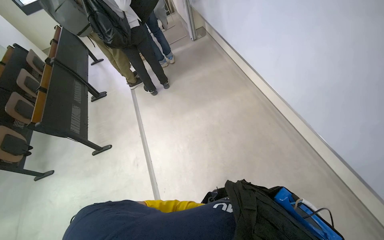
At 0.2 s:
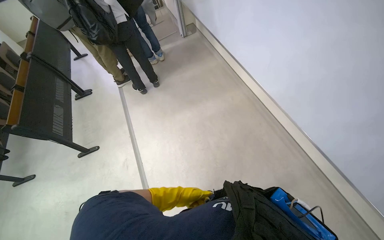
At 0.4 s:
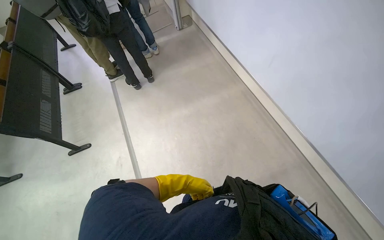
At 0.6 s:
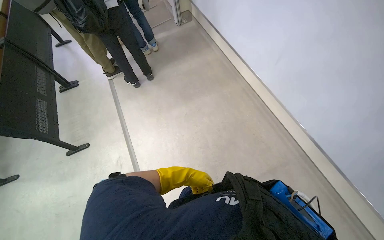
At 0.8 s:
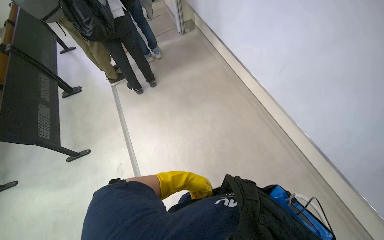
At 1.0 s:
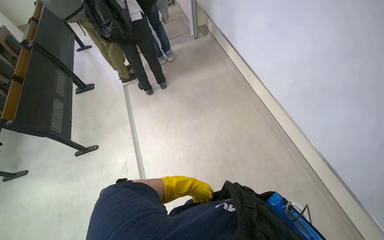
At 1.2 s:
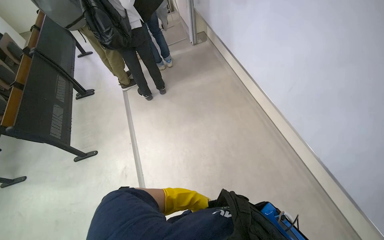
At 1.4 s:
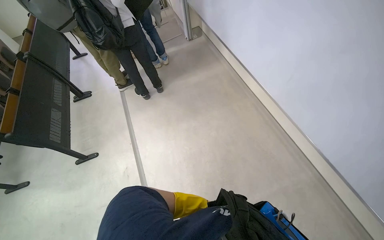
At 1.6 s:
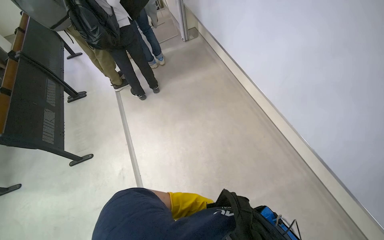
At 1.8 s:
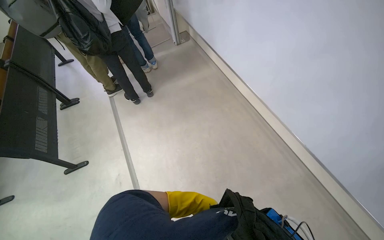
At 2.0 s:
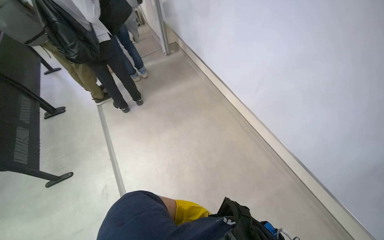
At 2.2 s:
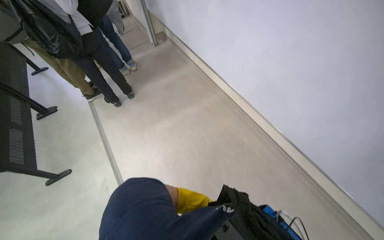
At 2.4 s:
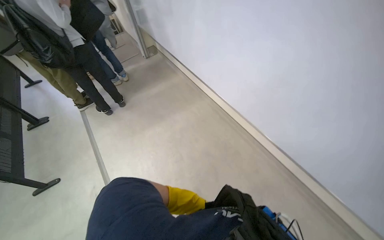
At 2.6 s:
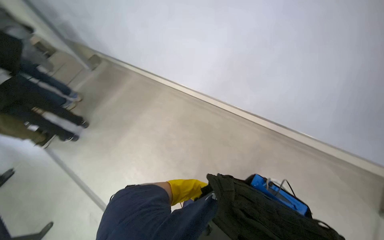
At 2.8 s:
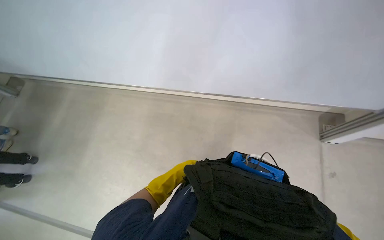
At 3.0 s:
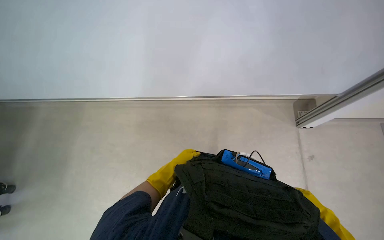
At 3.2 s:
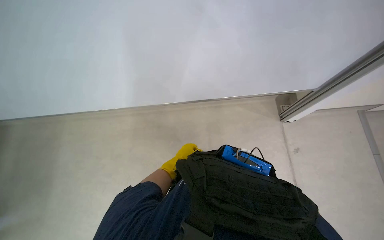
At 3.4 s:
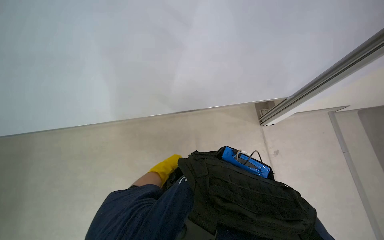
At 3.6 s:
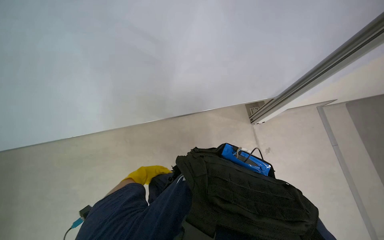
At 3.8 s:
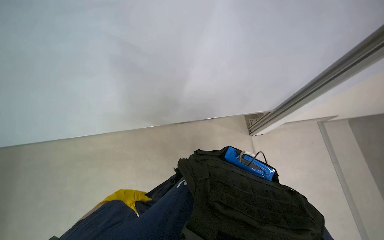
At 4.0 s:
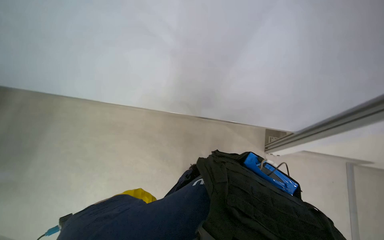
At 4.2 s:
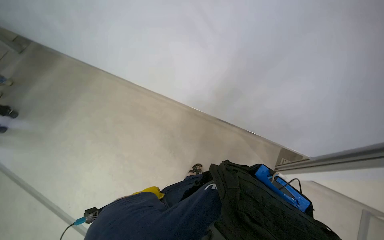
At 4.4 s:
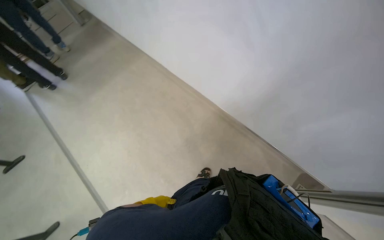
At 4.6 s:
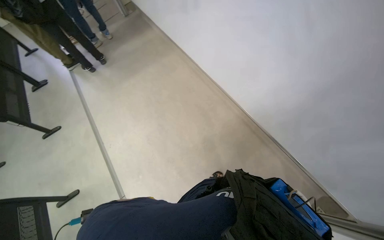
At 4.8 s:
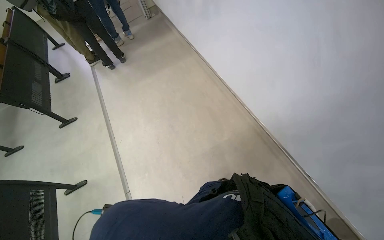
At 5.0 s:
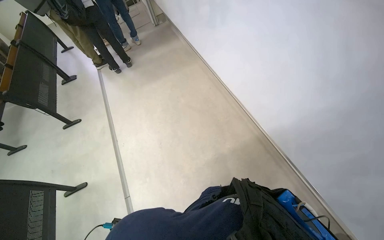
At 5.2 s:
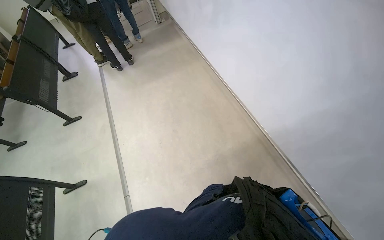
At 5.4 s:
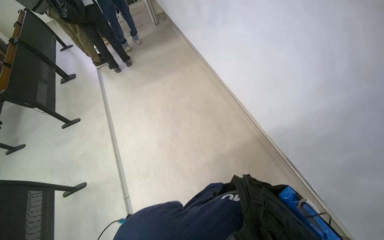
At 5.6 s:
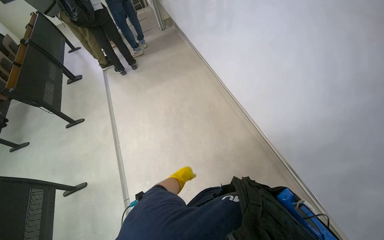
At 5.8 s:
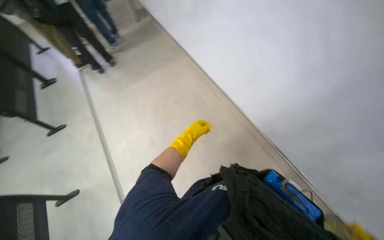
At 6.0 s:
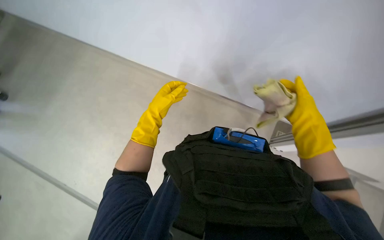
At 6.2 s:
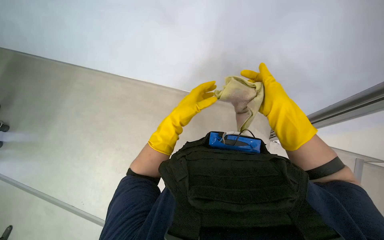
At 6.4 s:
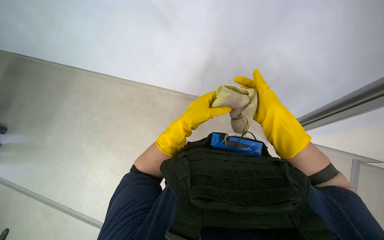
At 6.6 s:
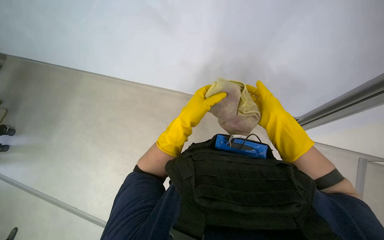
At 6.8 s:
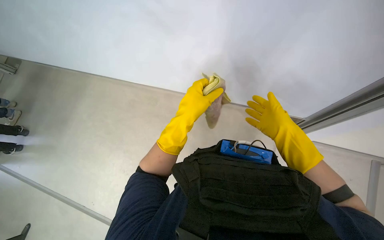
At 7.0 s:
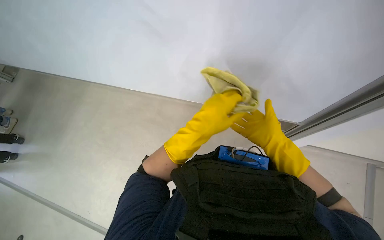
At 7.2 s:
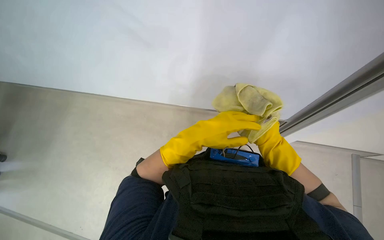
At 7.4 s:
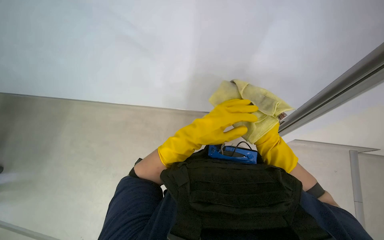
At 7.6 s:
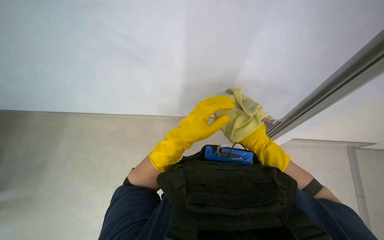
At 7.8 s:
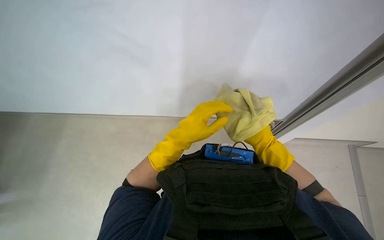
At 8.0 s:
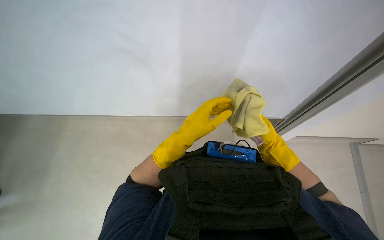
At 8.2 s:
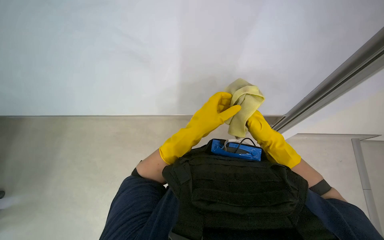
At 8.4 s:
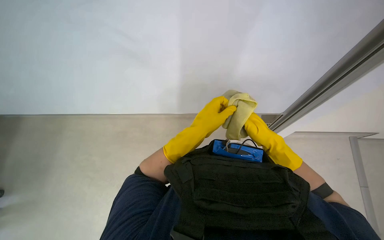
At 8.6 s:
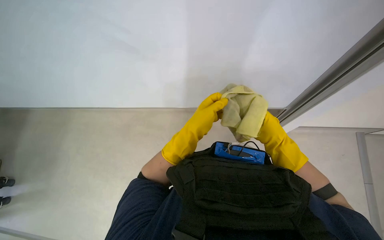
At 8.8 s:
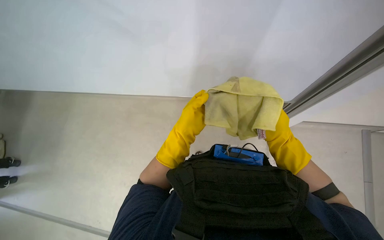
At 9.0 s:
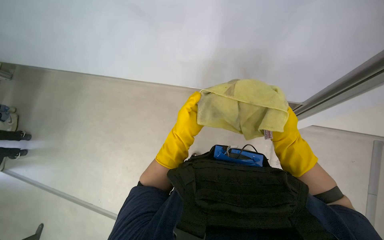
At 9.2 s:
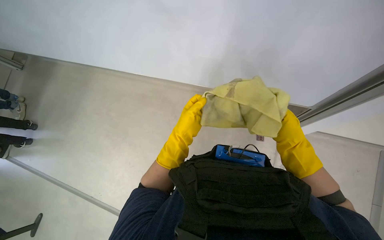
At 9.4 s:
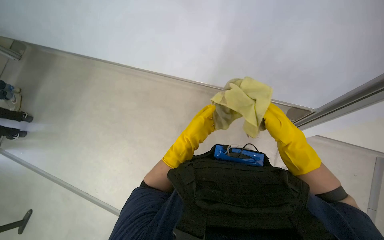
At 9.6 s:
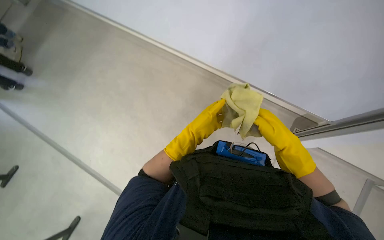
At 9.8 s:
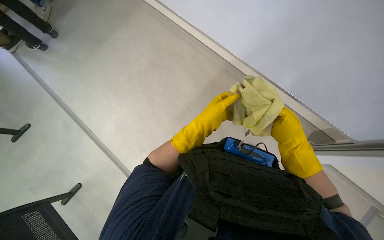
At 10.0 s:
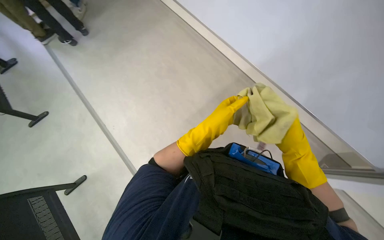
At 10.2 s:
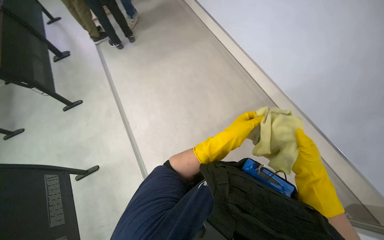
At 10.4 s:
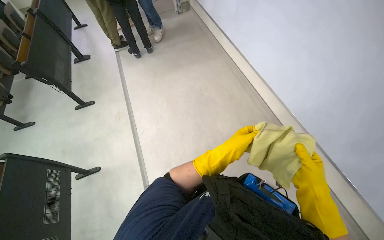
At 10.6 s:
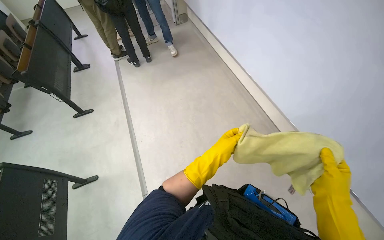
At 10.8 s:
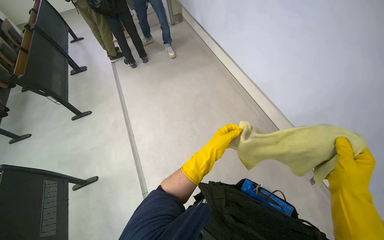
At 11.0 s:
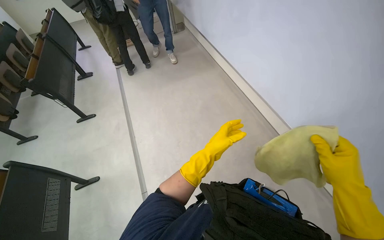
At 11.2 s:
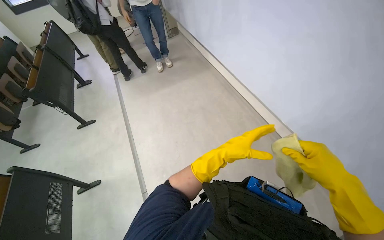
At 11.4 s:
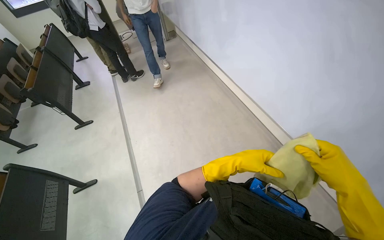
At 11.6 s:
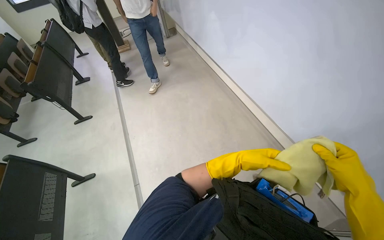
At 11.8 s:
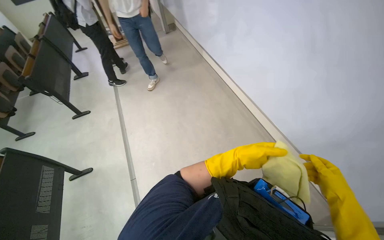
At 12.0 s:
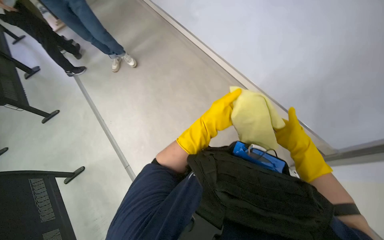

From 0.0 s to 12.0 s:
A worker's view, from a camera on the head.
Job: wiping surfaces.
The whole recording: Cleaning whiteboard. The worker cleans the whiteboard with a cloth and cleaning solution.
From 1.6 s to 3.0 s: The wearer moves roughly 60 cm. The head rotates about 65 degrees to the right.
From 6.0 s to 7.6 s: The view tilts about 20 degrees upward. The right hand is displaced farther from the camera by about 30 cm; the left hand shifts about 15 cm nearer to the camera.
From 7.6 s to 9.0 s: The right hand moves nearer to the camera, some 25 cm.
From 9.0 s to 10.4 s: The wearer looks roughly 55 degrees further to the left.

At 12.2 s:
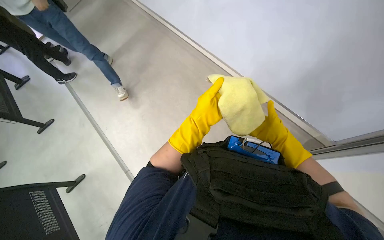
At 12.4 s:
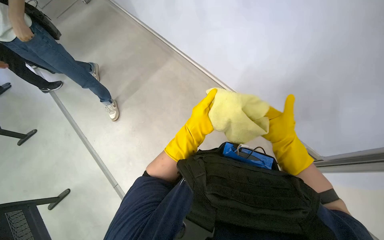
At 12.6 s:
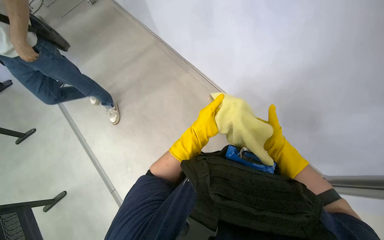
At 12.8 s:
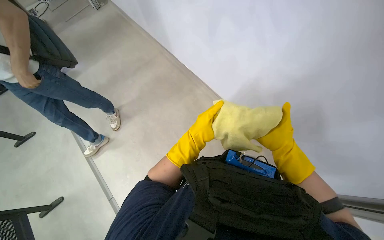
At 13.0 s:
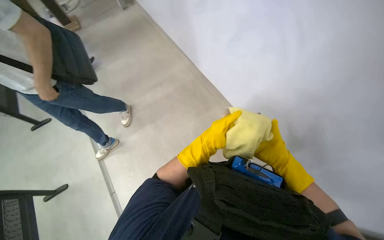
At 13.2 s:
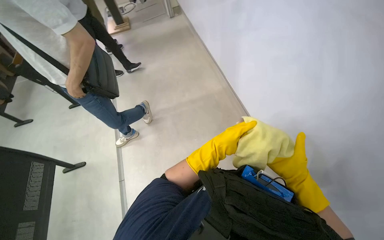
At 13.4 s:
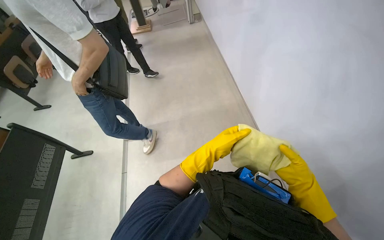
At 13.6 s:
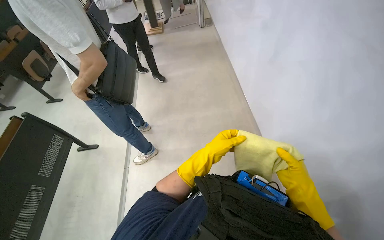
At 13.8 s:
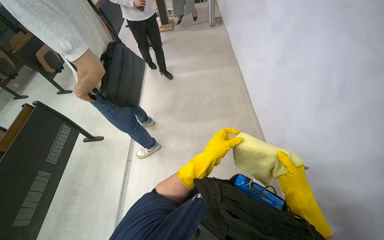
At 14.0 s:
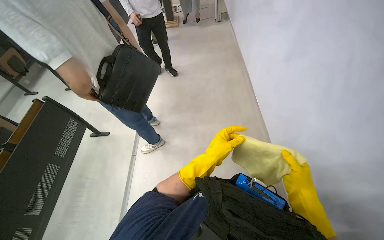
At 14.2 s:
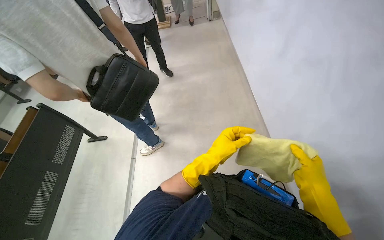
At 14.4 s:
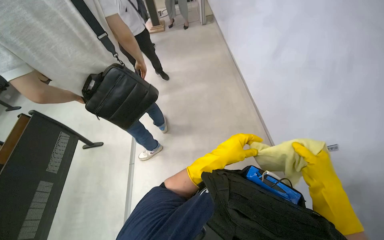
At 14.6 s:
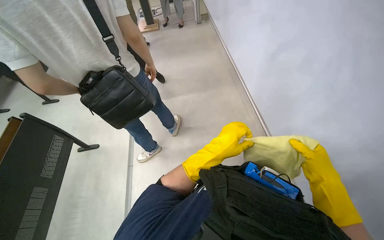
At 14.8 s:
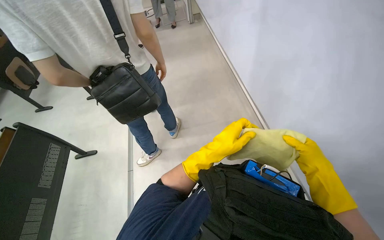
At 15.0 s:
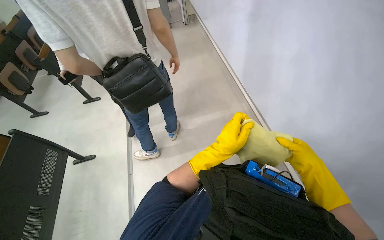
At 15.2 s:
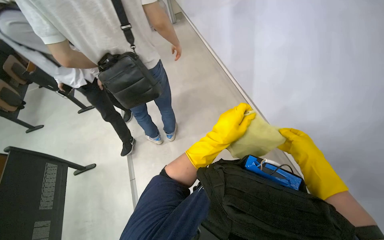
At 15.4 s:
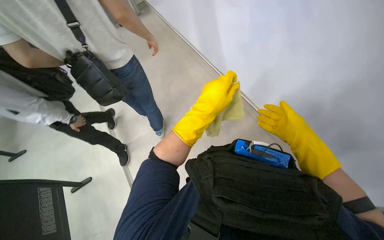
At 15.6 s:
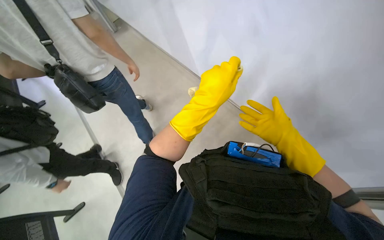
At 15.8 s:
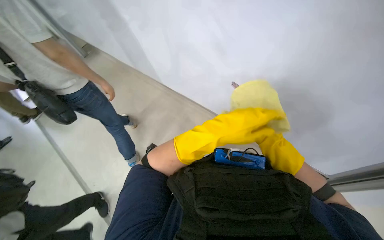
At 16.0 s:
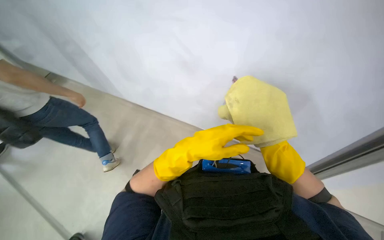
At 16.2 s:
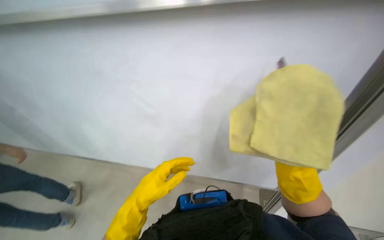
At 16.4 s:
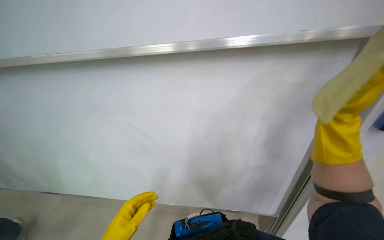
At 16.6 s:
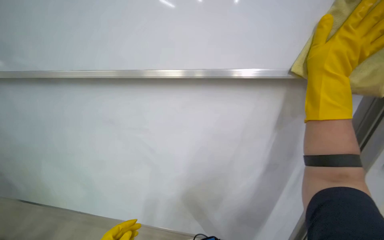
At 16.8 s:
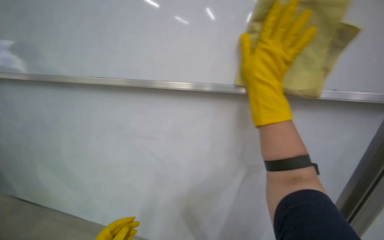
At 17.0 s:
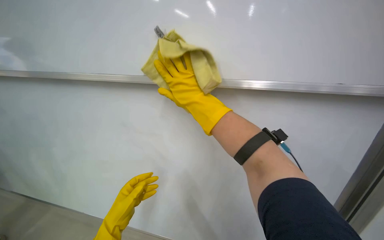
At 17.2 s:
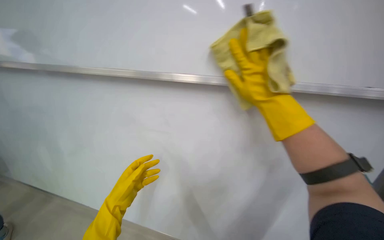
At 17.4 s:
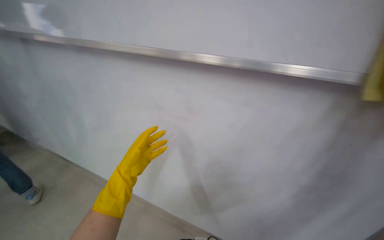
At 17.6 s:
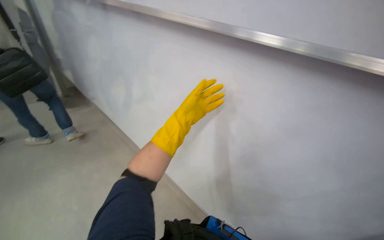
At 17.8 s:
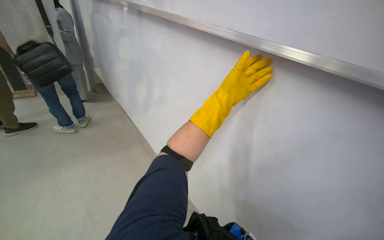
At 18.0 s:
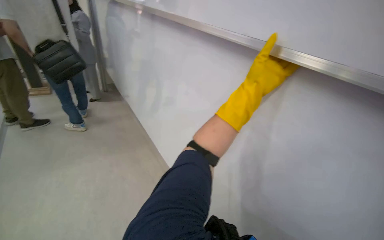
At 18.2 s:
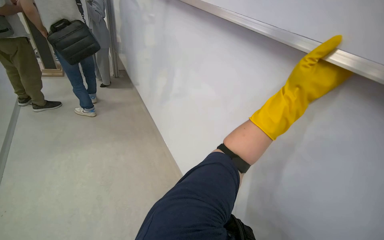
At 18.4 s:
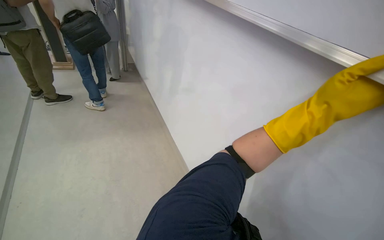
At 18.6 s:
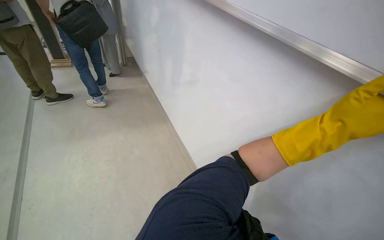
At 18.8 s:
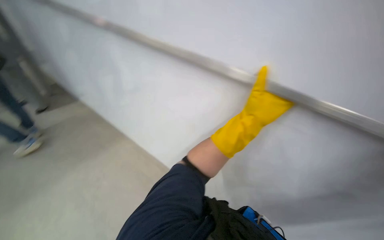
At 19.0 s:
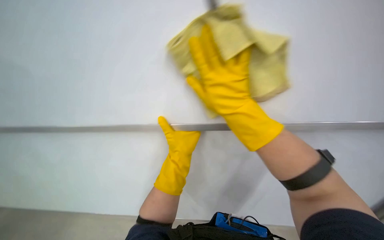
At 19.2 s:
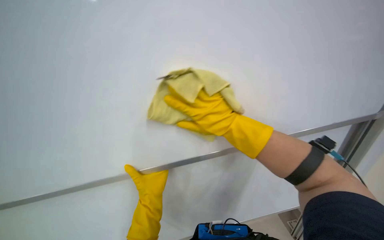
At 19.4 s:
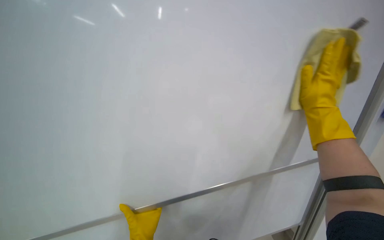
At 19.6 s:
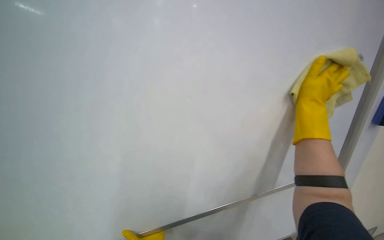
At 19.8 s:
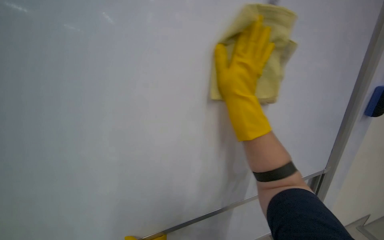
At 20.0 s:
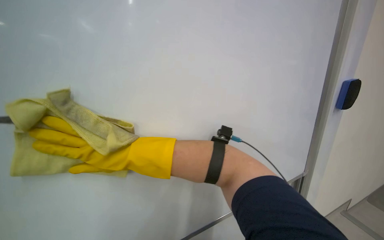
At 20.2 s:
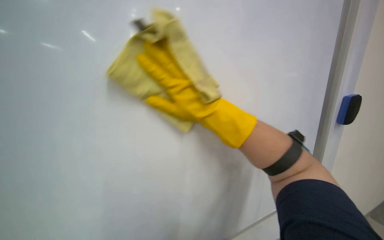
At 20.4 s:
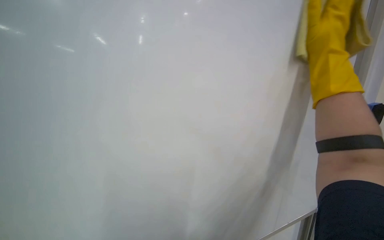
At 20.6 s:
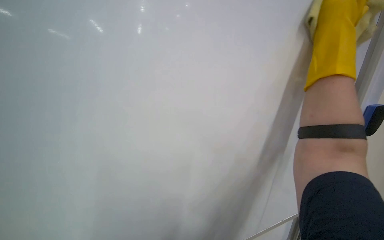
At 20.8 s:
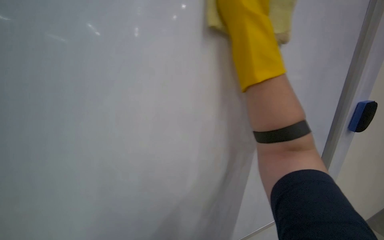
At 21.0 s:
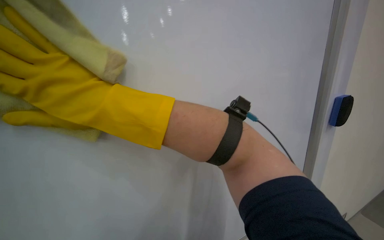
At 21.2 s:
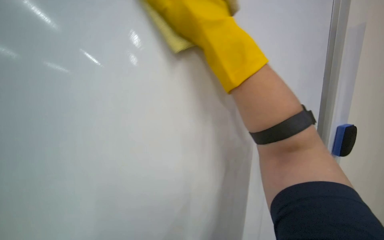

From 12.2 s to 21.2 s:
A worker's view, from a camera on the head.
Job: wiping surfaces.
The whole recording: Cleaning whiteboard. The worker cleans the whiteboard with a cloth and cleaning solution.
From 12.2 s to 13.8 s: The wearer's head swings approximately 35 degrees to the left. The view tilts approximately 15 degrees upward.
From 15.2 s to 16.6 s: The head turns to the right by roughly 40 degrees.
From 16.6 s to 18.2 s: The wearer looks roughly 25 degrees further to the left.
From 18.2 s to 19.8 s: The head turns to the right by approximately 45 degrees.
From 19.8 s to 21.2 s: The scene rotates clockwise by roughly 30 degrees.
